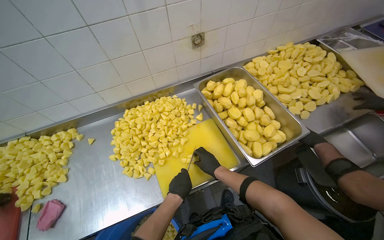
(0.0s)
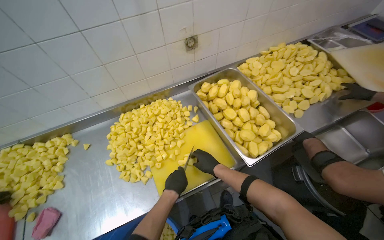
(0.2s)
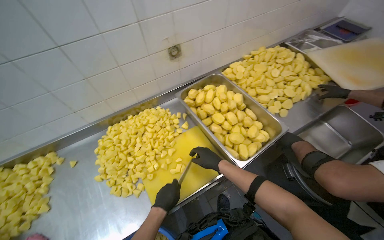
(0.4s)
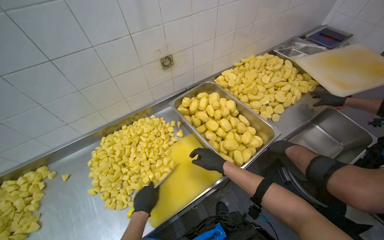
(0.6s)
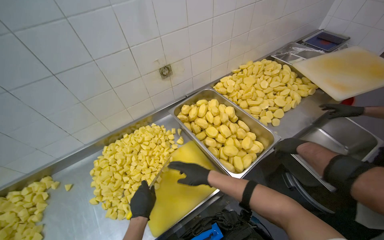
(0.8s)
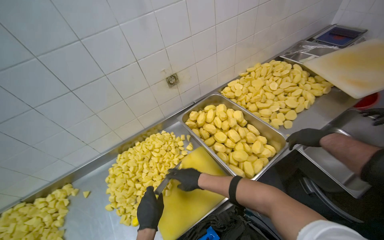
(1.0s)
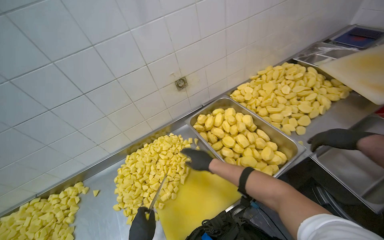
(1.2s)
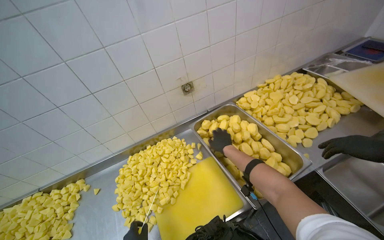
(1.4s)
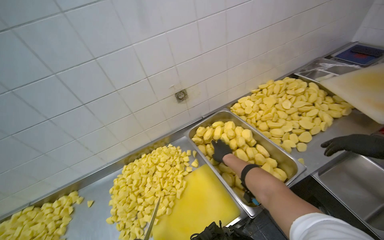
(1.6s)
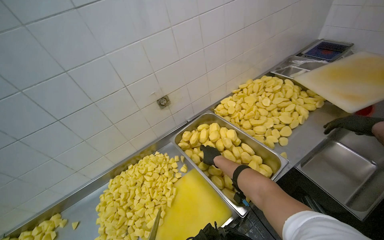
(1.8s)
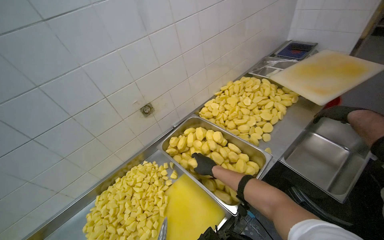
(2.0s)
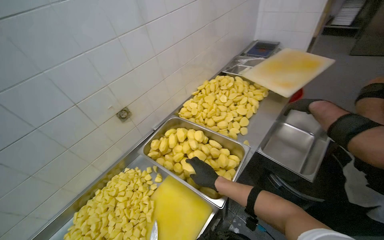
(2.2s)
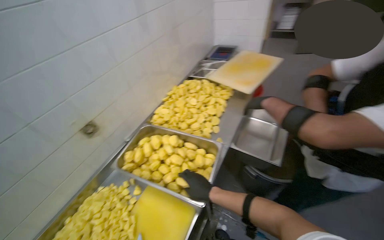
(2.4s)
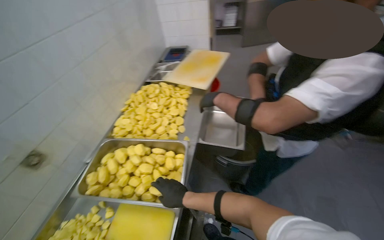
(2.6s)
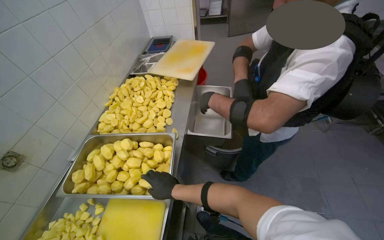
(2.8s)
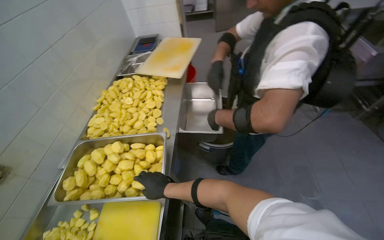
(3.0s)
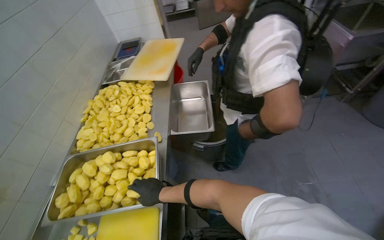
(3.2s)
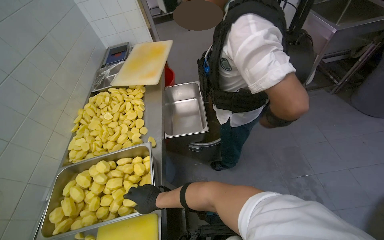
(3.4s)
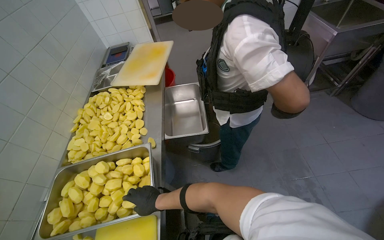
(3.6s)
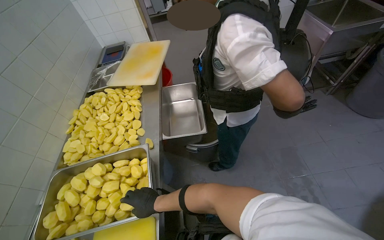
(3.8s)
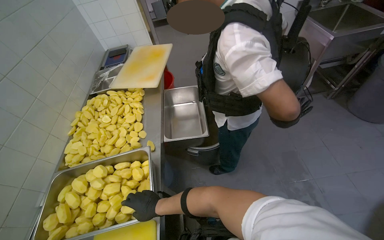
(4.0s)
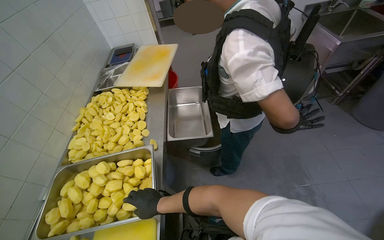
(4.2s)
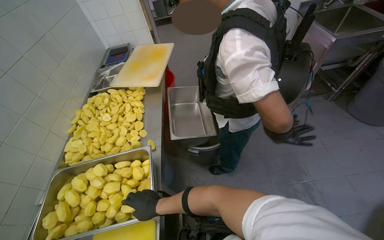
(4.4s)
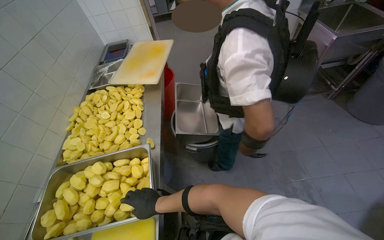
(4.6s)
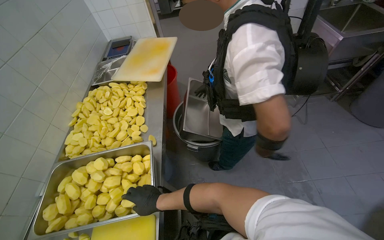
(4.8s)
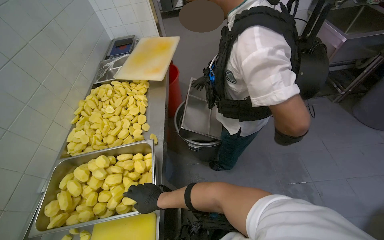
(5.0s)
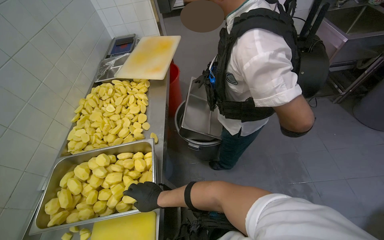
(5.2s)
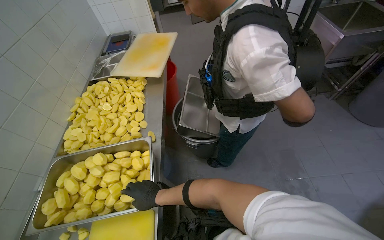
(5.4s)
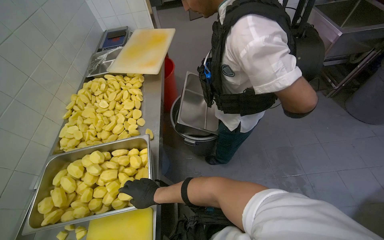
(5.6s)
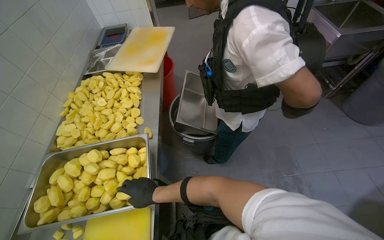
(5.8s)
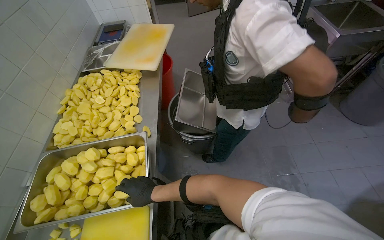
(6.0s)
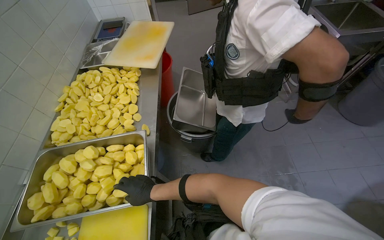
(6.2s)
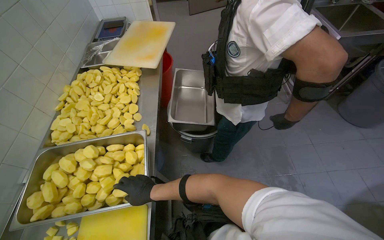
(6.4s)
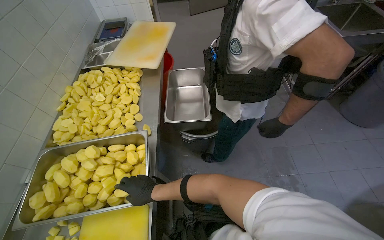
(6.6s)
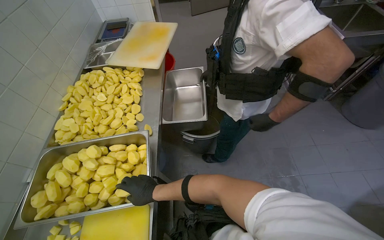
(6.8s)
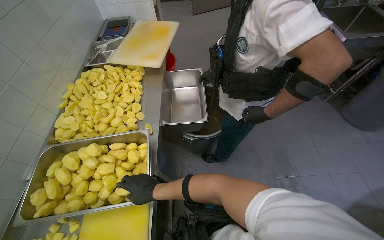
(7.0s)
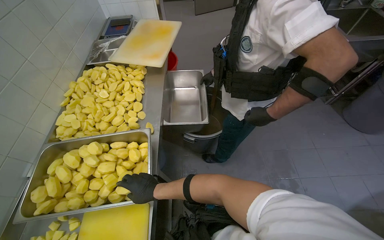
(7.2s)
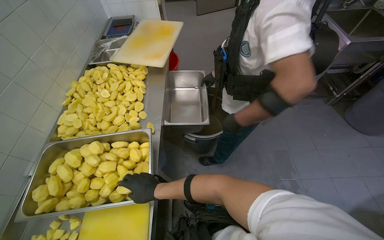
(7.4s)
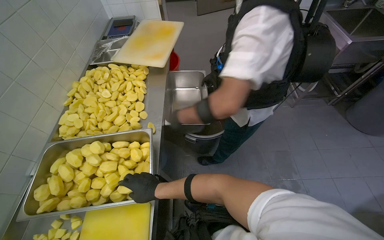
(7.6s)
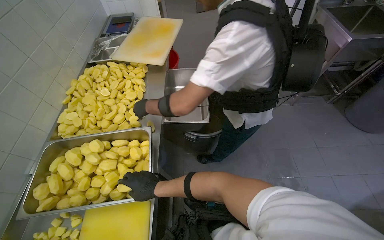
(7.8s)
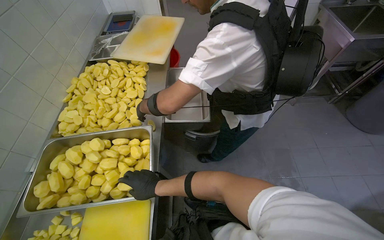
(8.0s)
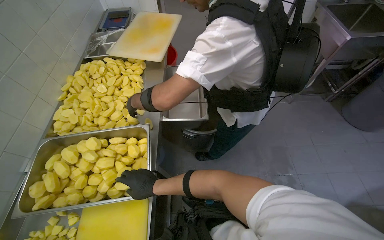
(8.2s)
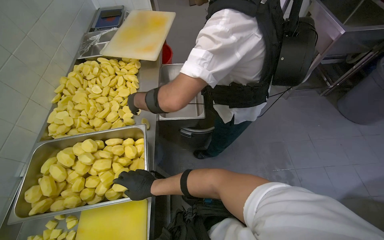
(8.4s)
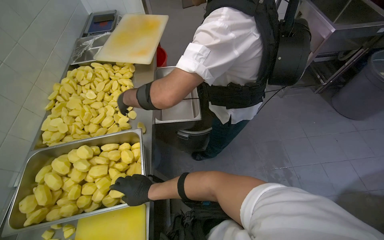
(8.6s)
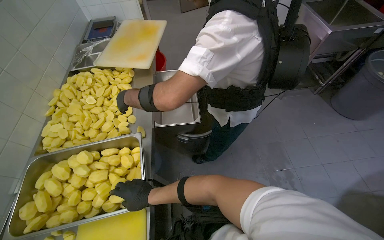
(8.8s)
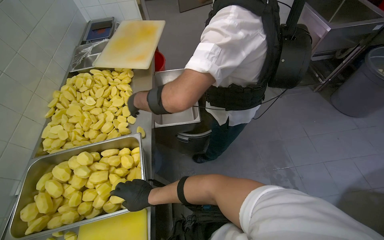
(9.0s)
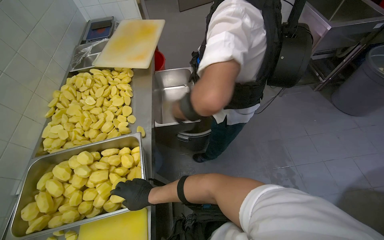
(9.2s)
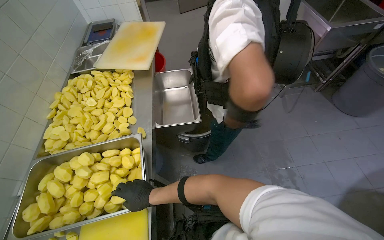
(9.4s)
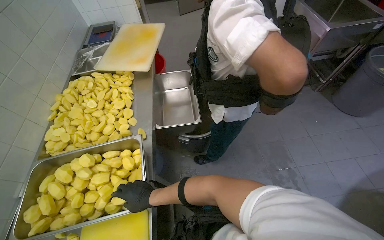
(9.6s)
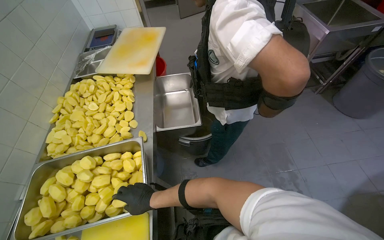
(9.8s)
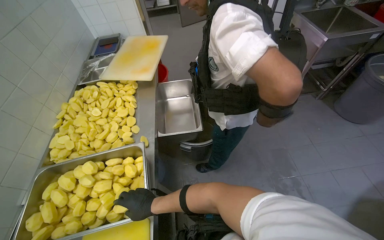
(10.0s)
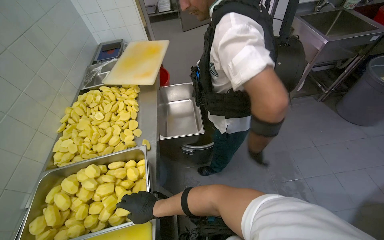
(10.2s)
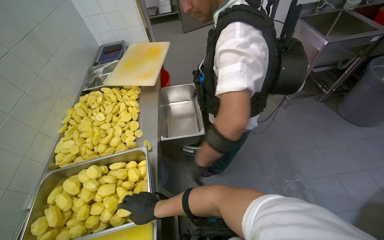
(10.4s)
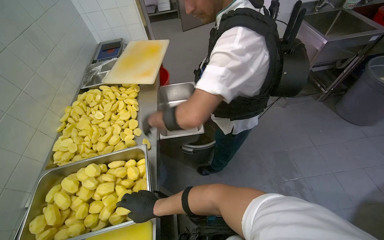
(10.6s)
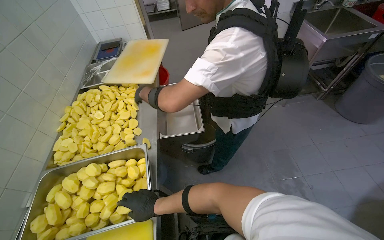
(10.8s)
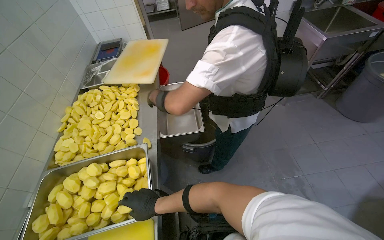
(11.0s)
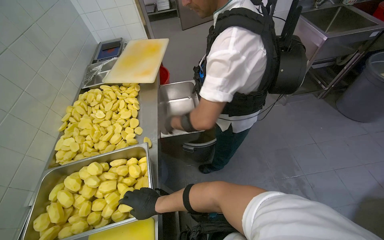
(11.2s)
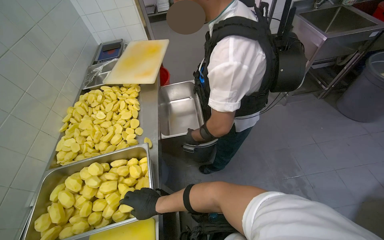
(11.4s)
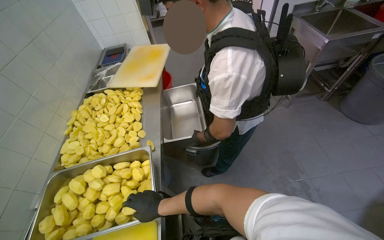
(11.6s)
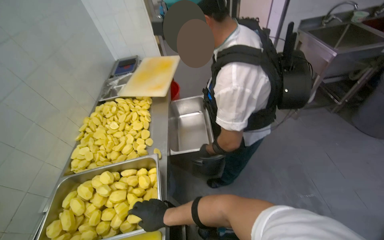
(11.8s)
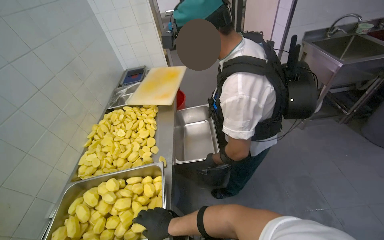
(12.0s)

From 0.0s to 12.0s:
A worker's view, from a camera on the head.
Job: preparing food.
The whole recording: Cutting peeled potatoes into cubes. The worker continues cutting peeled potatoes into cubes on a yellow cutting board.
From 0.0s to 1.6s: The view tilts about 15 degrees upward. The right hand is displaced up the picture by roughly 25 cm.
From 1.6s to 3.0s: The wearer's head swings about 60 degrees to the right.

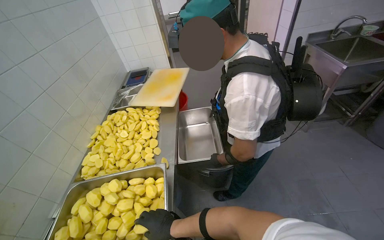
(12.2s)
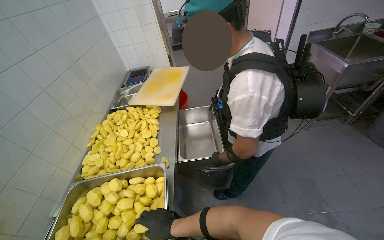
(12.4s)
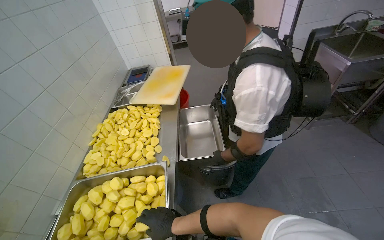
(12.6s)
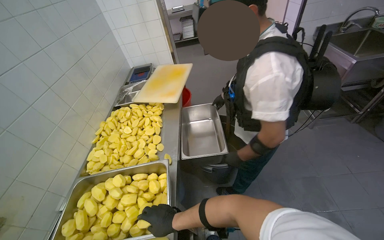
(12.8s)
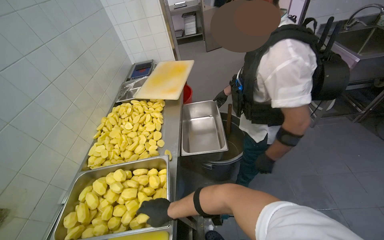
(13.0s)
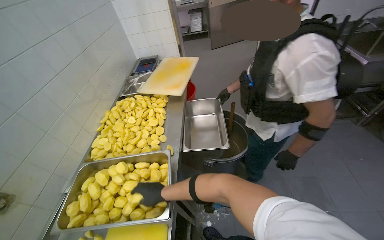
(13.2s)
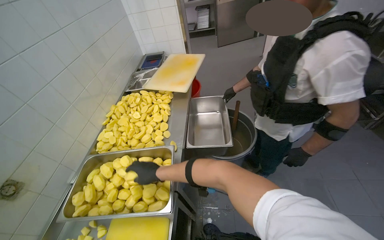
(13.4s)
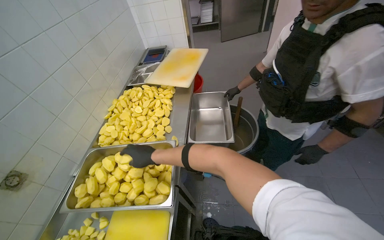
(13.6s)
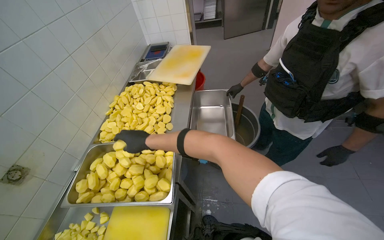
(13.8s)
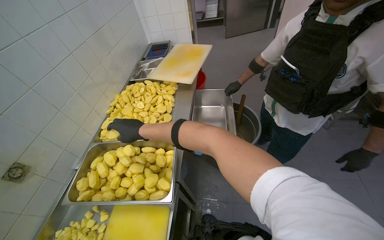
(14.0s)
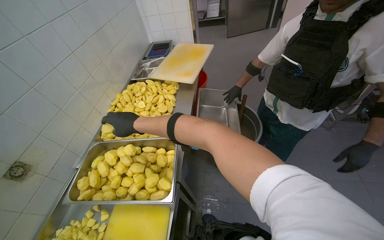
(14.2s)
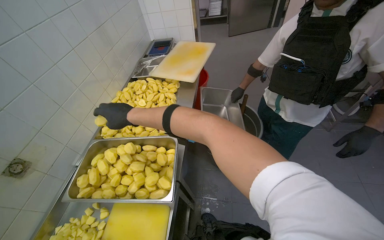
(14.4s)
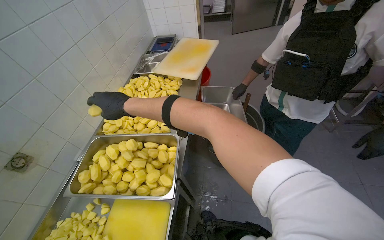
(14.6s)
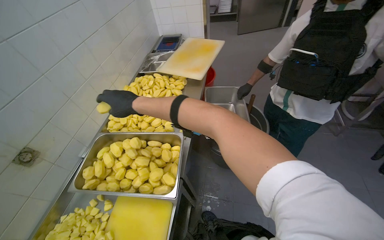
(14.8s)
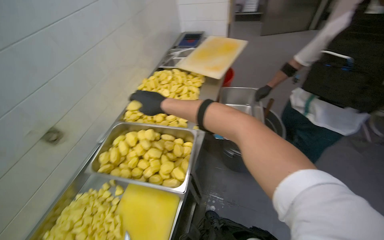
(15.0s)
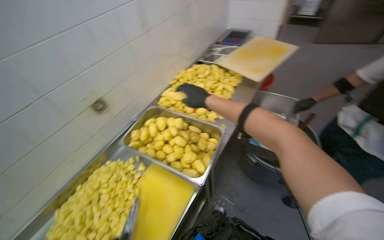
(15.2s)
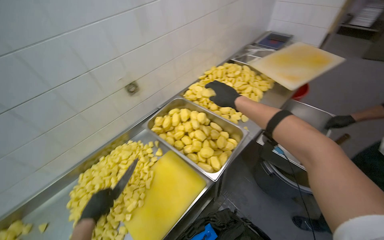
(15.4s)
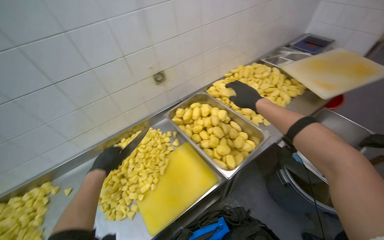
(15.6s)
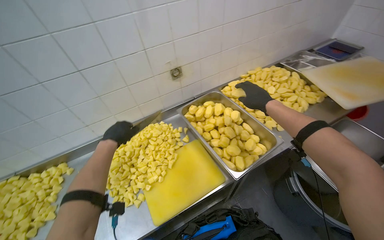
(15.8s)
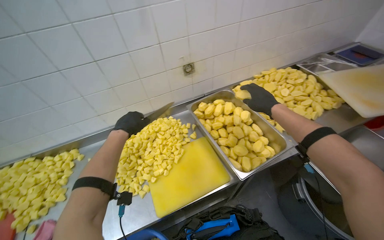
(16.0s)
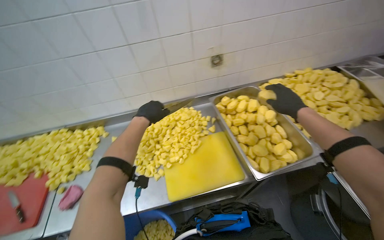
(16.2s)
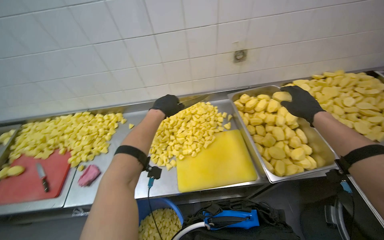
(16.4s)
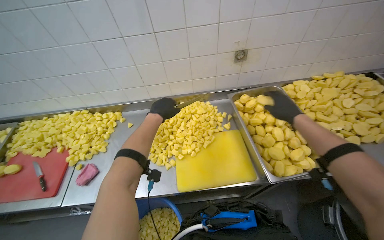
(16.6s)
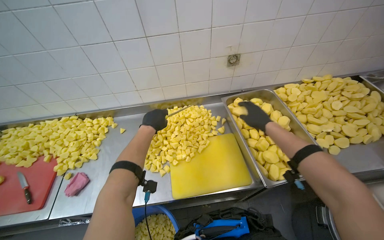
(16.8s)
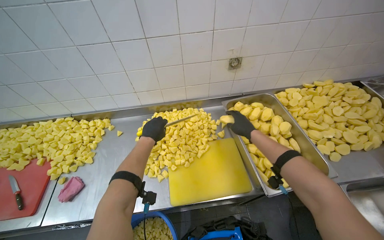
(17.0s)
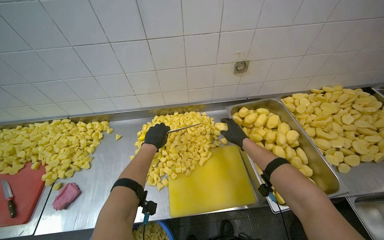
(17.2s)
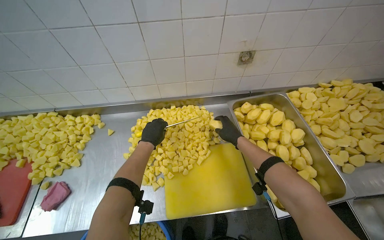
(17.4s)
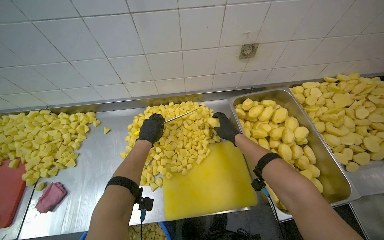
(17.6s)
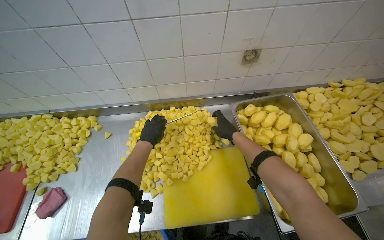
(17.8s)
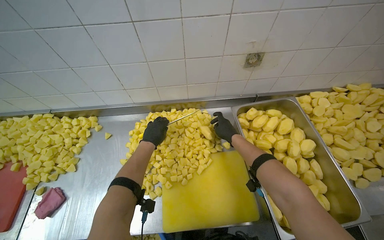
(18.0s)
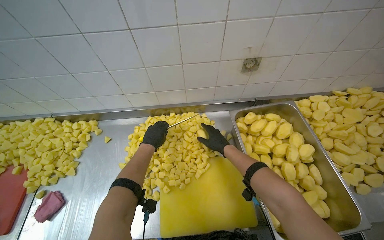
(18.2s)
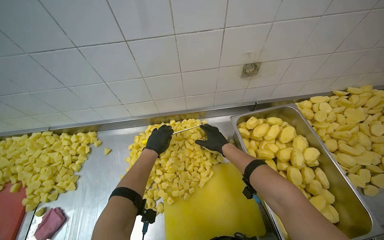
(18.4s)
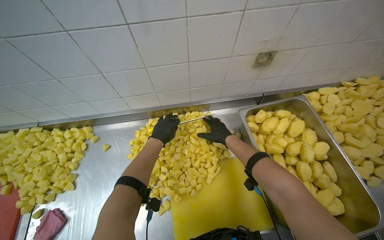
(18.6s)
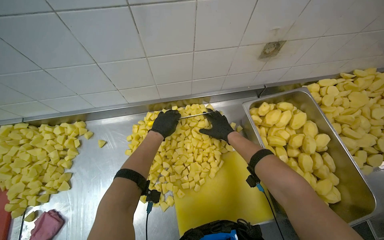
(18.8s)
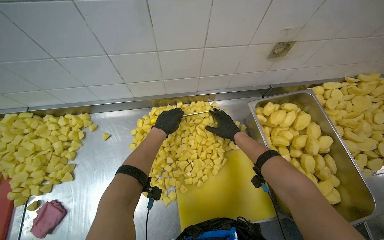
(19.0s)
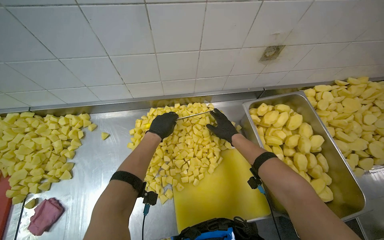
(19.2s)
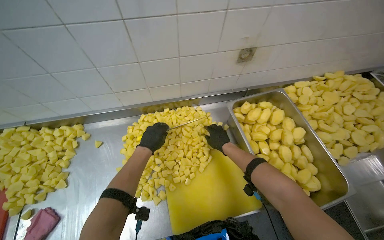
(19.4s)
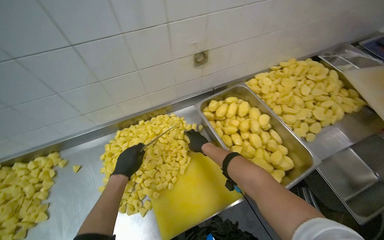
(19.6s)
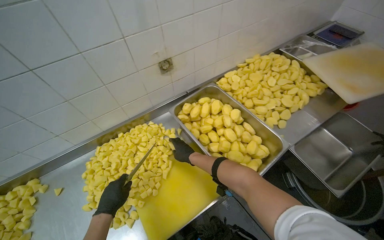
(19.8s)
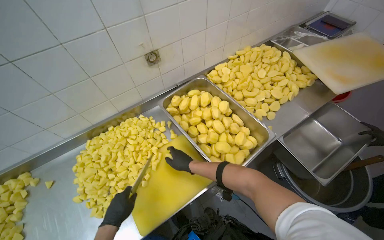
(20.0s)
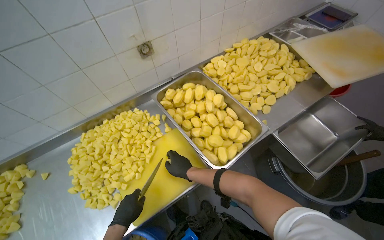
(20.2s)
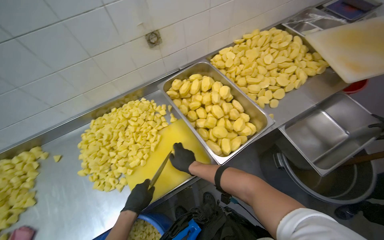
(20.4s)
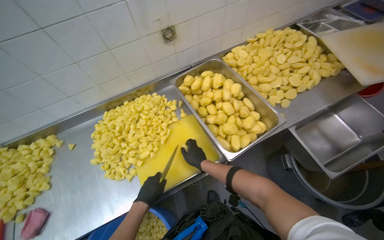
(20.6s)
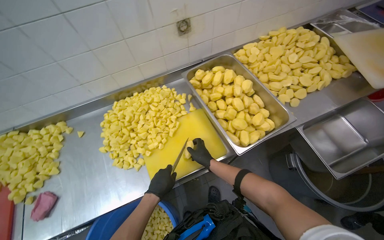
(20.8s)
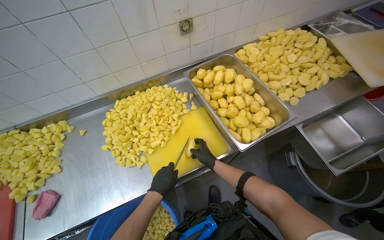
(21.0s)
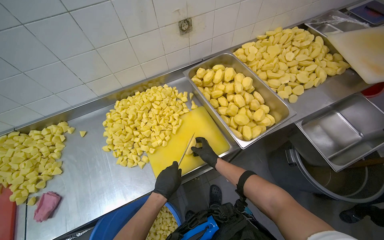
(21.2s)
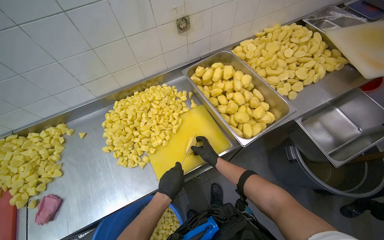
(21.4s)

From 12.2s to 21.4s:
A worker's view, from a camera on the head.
Job: preparing food.
The whole recording: Cutting peeled potatoes into cubes. The worker continues cutting peeled potatoes into cubes on a yellow cutting board.
From 12.2s to 13.8s: The right hand shifts some 20 cm up the picture and to the left.
From 13.8s to 15.2s: The wearer looks about 25 degrees further to the left.
From 15.2s to 16.8s: The head turns to the left by some 50 degrees.
From 16.8s to 18.4s: The right hand travels to the left by about 15 cm.
From 18.4s to 19.8s: The head turns to the right by roughly 25 degrees.
From 19.8s to 21.4s: The left hand travels to the right by some 20 cm.
